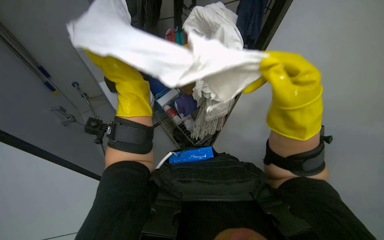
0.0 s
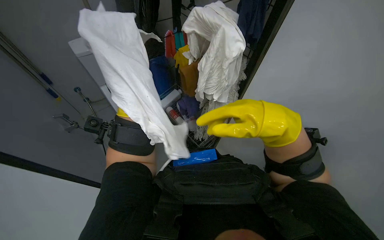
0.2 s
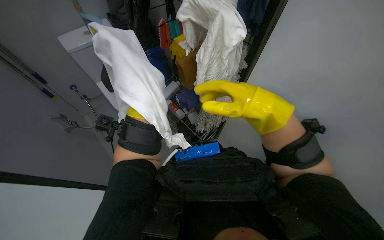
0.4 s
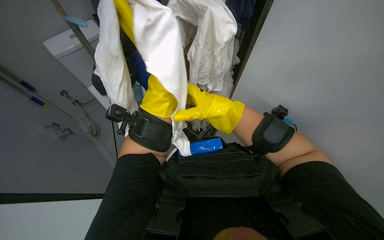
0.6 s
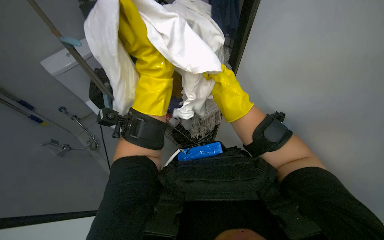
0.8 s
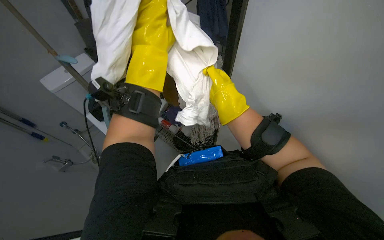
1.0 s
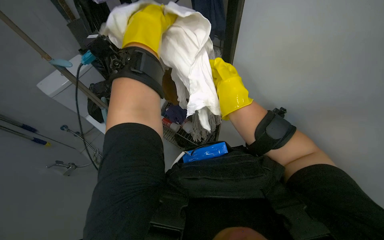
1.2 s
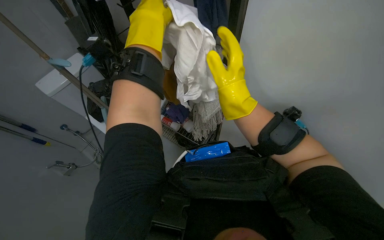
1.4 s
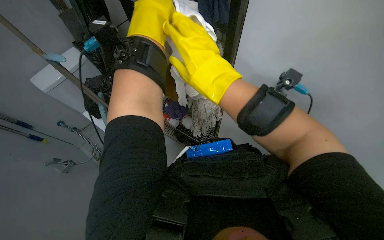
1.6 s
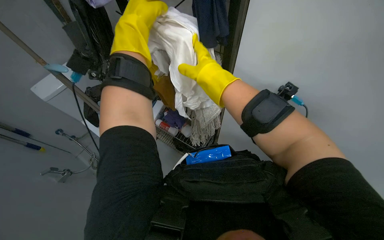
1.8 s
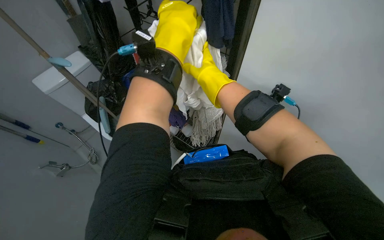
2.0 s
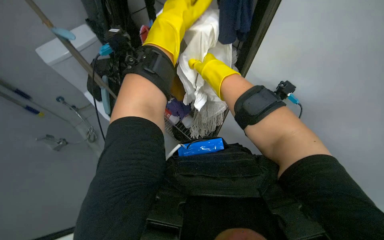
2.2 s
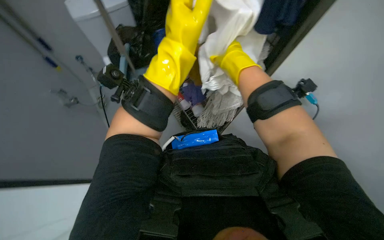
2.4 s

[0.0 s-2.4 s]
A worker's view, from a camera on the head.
Job: preparing cleaning supplies.
The whole recording: Sorting and organizing cleaning cloths. The worker wrings out a cloth and sorts other cleaning cloths from a shelf.
0.0 to 1.2 s: The right hand heads farther from the camera, covering some 10 cm.
1.2 to 2.4 s: The right hand is displaced up the picture by approximately 10 cm.

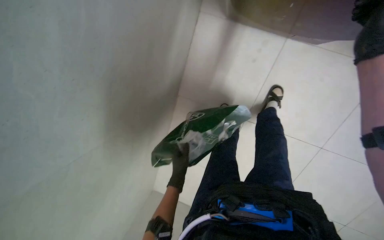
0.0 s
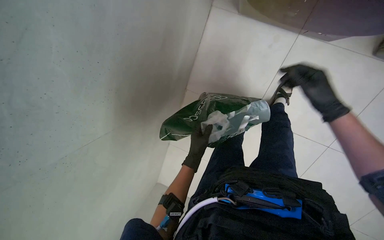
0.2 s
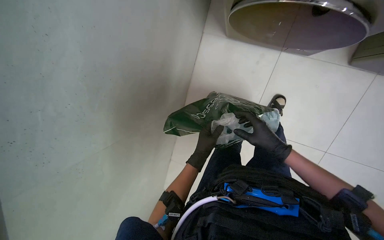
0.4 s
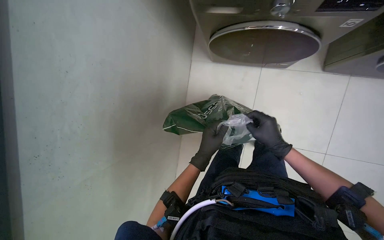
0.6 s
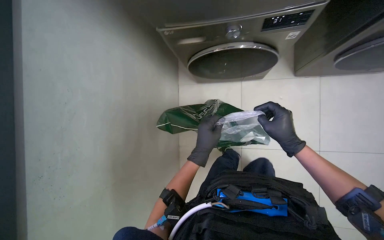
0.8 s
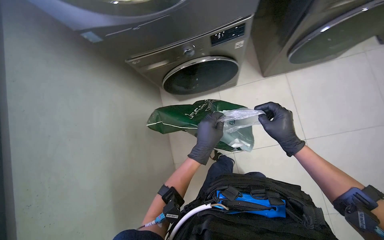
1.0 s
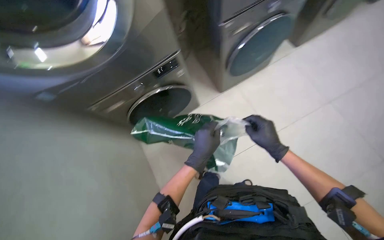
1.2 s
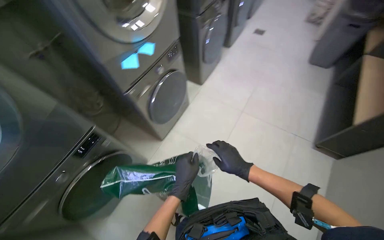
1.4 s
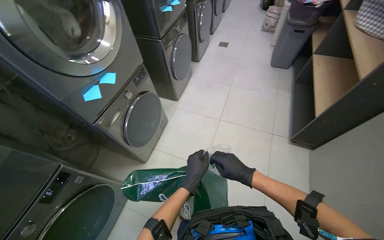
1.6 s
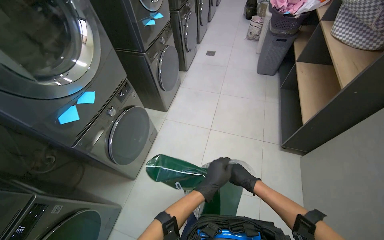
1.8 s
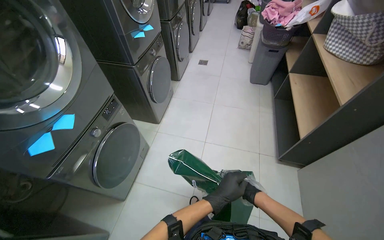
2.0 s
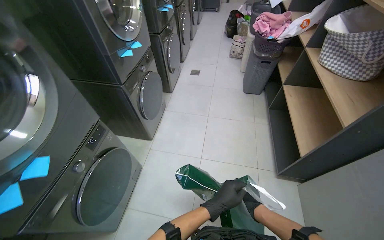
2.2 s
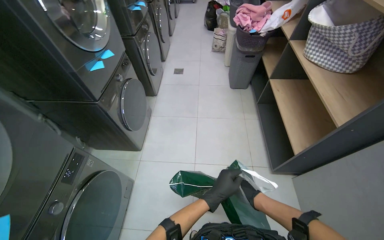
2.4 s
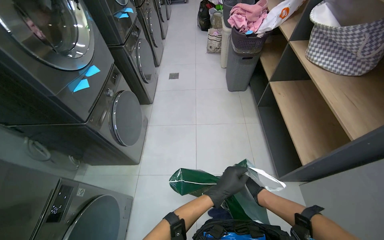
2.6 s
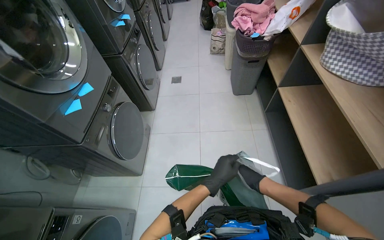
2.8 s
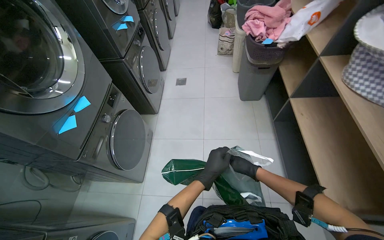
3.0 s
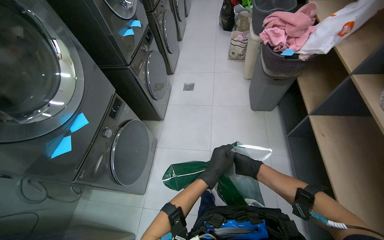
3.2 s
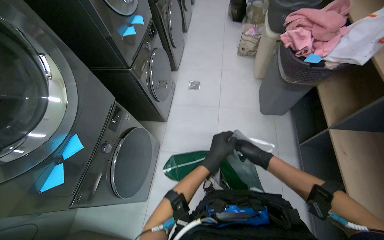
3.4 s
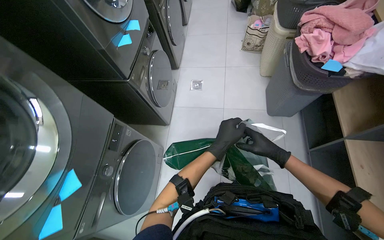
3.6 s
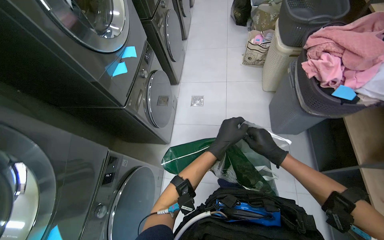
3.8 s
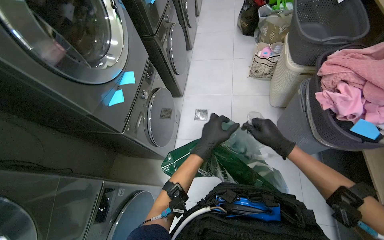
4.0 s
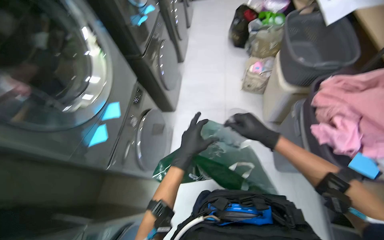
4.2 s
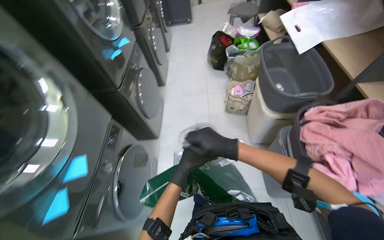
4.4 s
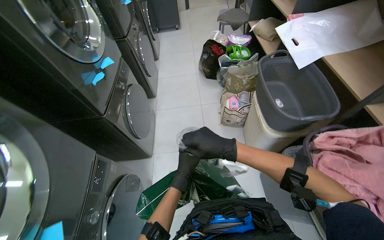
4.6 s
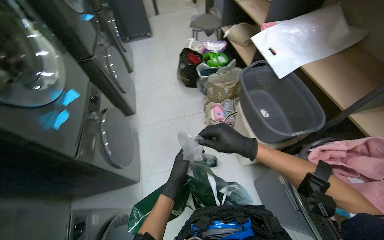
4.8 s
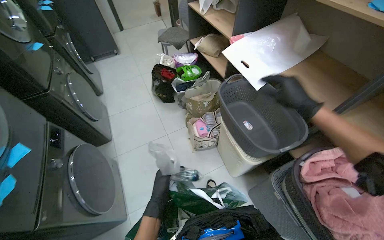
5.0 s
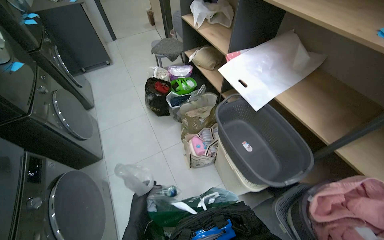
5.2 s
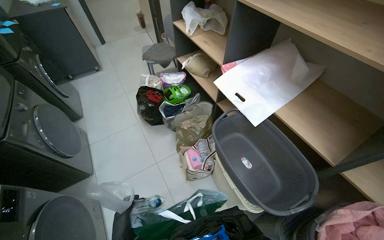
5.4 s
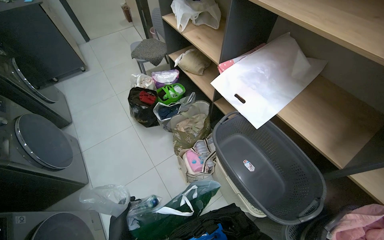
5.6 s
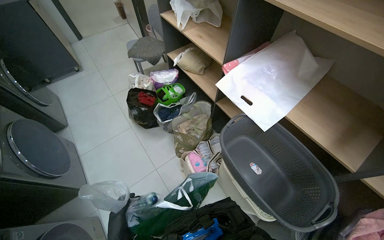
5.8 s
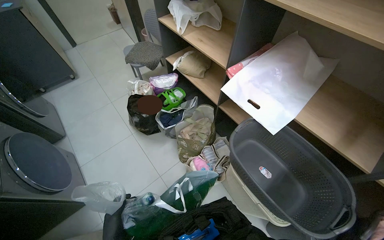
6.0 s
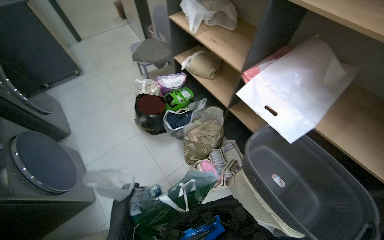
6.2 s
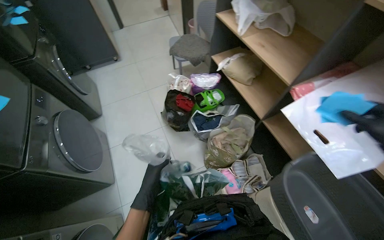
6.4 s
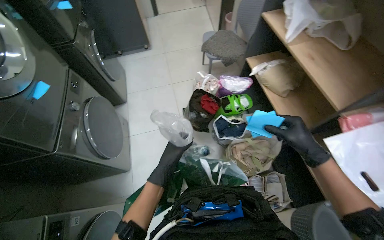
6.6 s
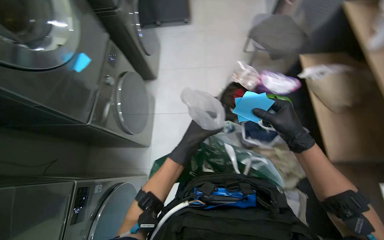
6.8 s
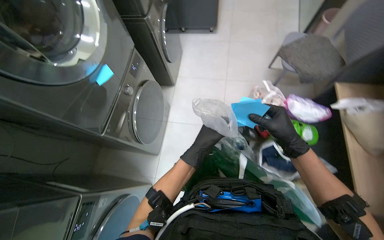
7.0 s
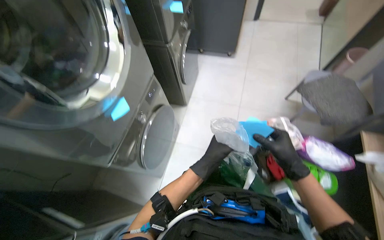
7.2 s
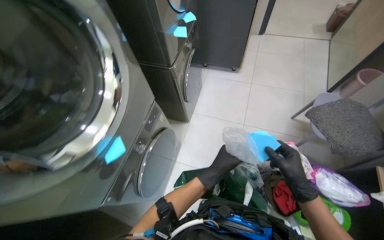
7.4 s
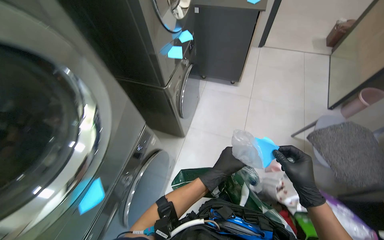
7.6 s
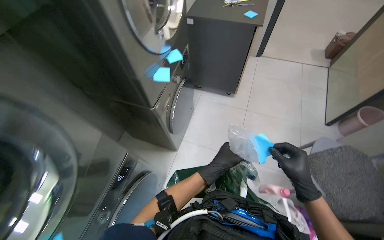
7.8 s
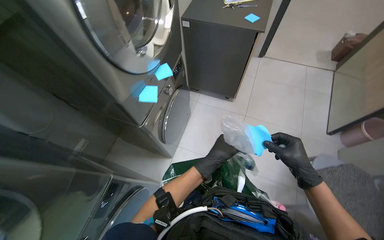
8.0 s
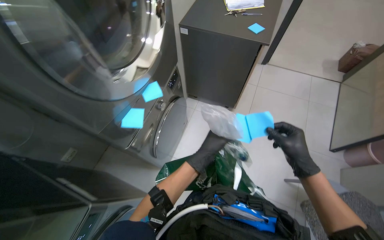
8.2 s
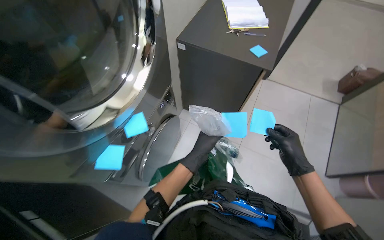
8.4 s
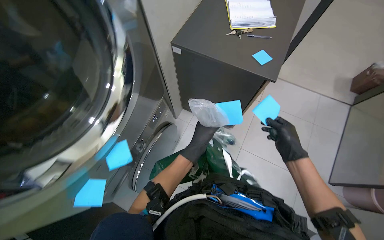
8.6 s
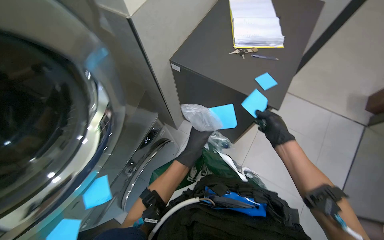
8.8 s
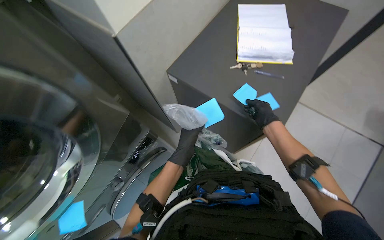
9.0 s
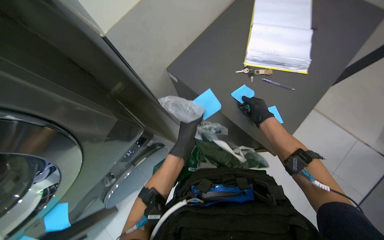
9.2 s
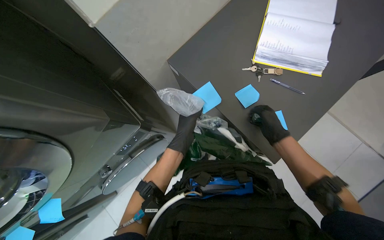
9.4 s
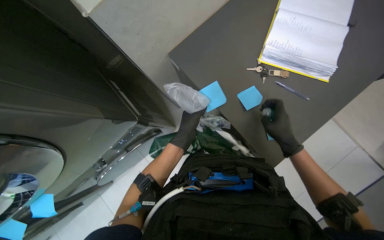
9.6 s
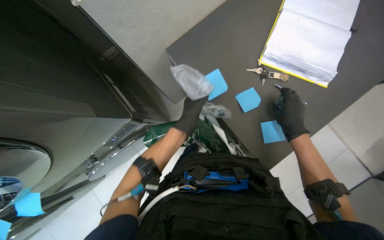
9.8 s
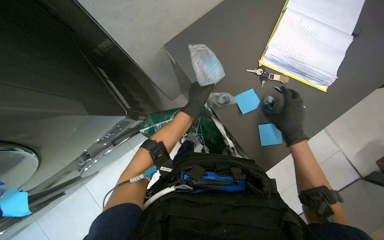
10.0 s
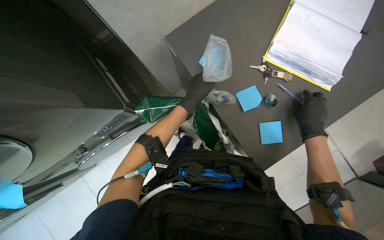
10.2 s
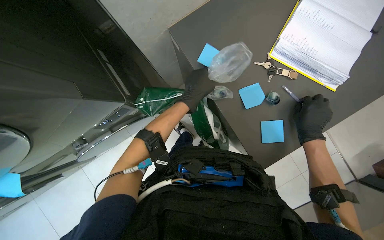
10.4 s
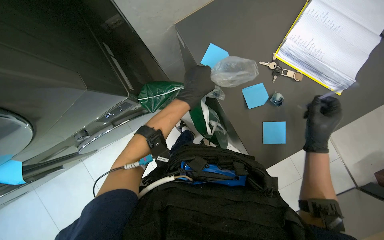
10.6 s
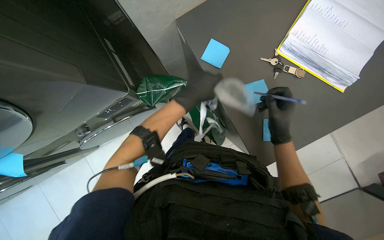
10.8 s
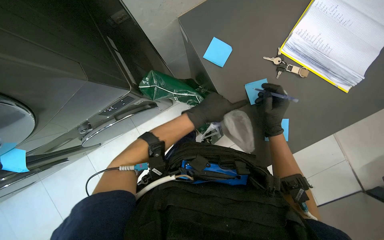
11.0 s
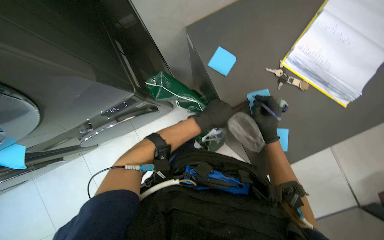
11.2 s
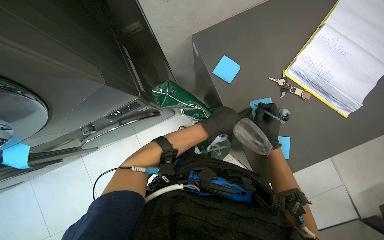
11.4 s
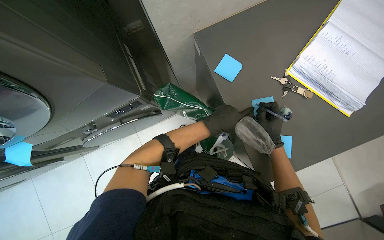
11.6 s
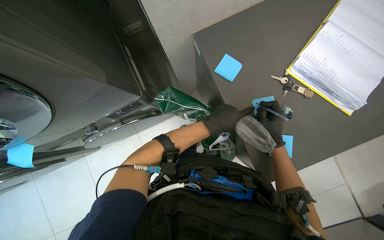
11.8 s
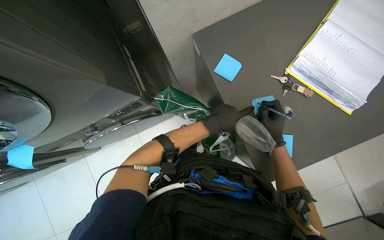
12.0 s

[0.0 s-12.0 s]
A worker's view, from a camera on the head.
Job: managing laundry.
The whole recording: Processing and labeling items from bag. The worker processes items from a bag and writes on sticky notes to label them.
0.0 to 1.6 s: The camera is carried approximately 70 cm. The head turns to the right by approximately 55 degrees. The view tips upward by approximately 45 degrees.
1.6 to 3.0 s: The head travels approximately 90 cm.
3.0 to 4.4 s: The camera is carried roughly 1 m.
4.4 to 6.0 s: The camera is carried roughly 1 m. The wearer's head swings roughly 40 degrees to the right.
6.0 to 7.6 s: The head travels about 1 m. The head turns to the left by roughly 60 degrees.
7.6 to 9.0 s: The wearer moves some 90 cm.
9.0 to 10.4 s: The left hand moves up the picture and nearer to the camera, roughly 15 cm. Meanwhile the right hand travels nearer to the camera by some 10 cm.
10.4 to 12.0 s: The right hand is displaced to the left by about 10 cm.

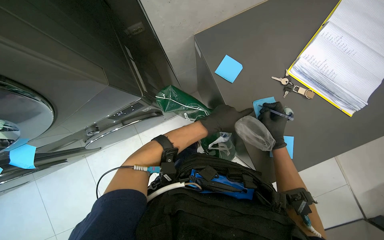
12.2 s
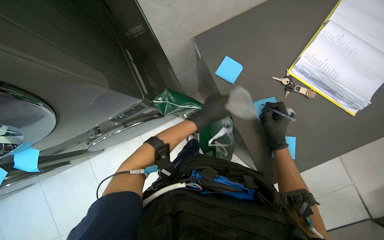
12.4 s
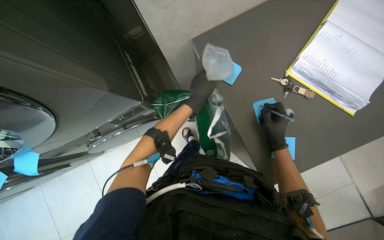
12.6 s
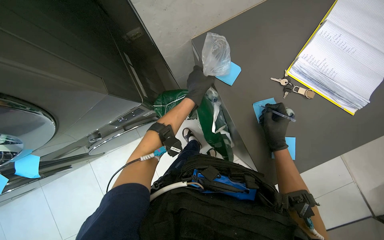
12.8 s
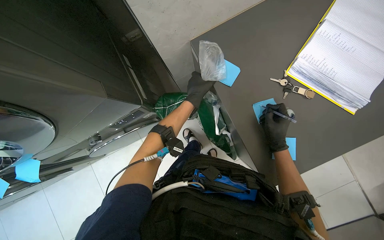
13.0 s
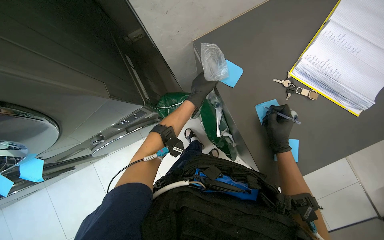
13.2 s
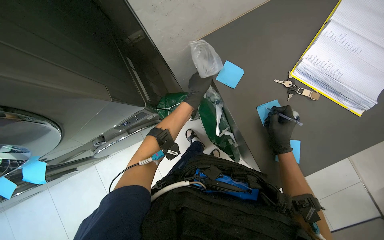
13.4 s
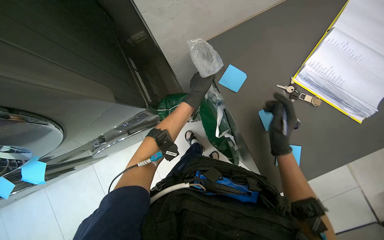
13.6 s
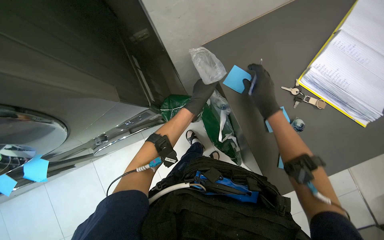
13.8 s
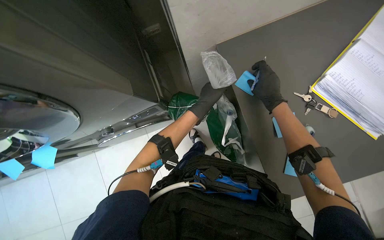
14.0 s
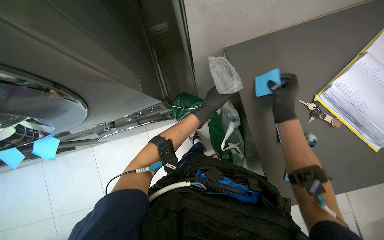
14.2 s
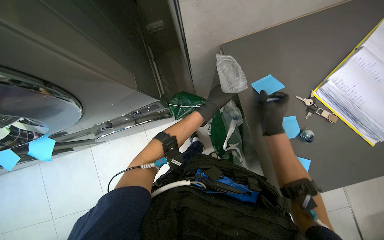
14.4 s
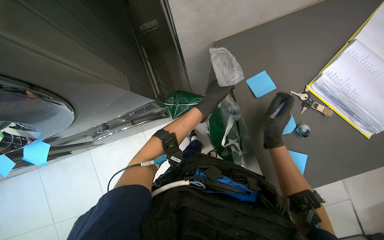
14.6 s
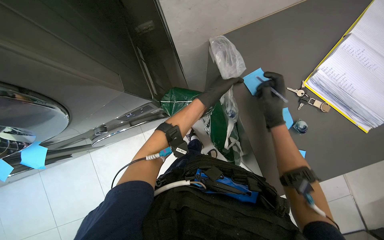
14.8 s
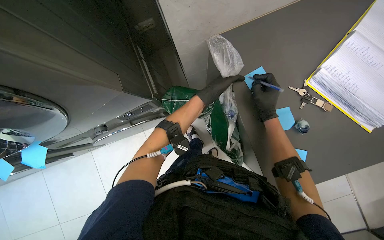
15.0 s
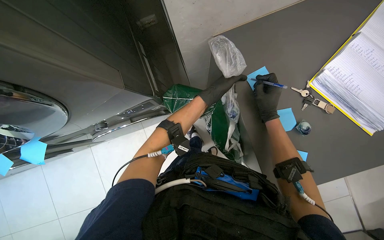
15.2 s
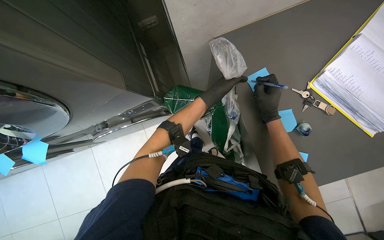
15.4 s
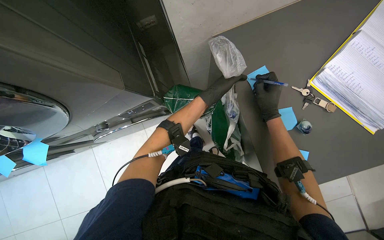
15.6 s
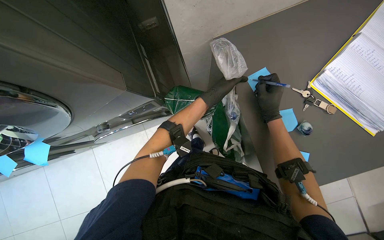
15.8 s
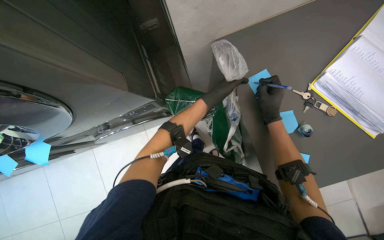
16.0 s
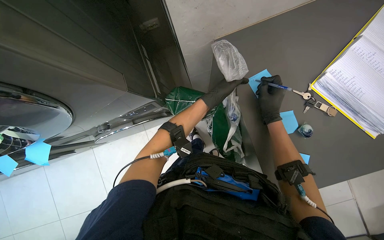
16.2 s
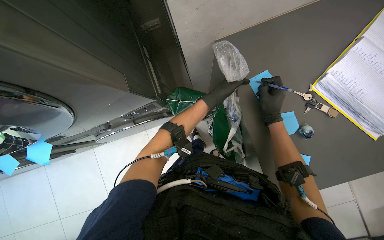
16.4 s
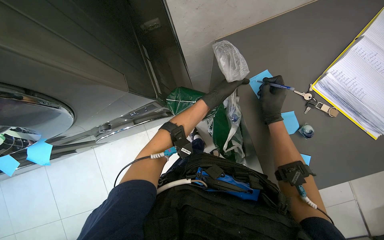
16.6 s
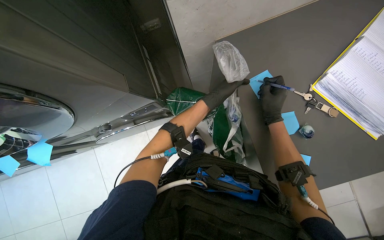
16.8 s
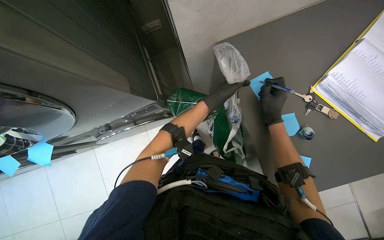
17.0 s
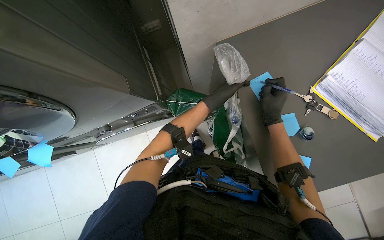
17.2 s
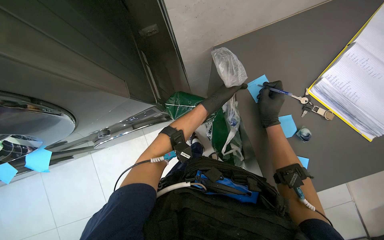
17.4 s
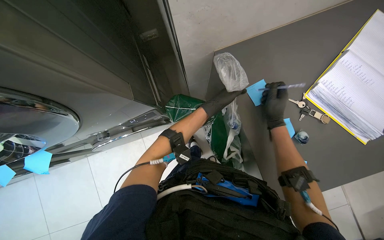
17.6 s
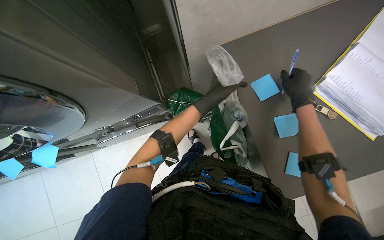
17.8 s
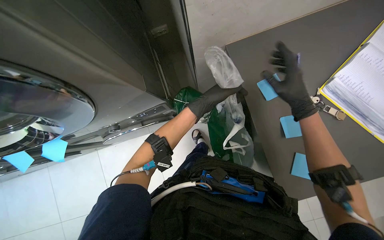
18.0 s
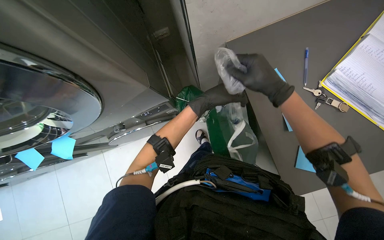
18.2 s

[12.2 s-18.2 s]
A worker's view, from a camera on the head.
Job: managing laundry.
The whole recording: Processing and labeling items from bag. The worker processes items from a bag and writes on sticky notes to label them.
12.2 to 13.8 s: The left hand shifts about 15 cm farther from the camera and up the picture. The right hand is displaced up the picture and to the left by some 15 cm.
13.8 to 15.2 s: The right hand travels down the picture and back again, about 5 cm each way.
15.2 to 16.6 s: The hands stay close to where they were, moving slightly.
16.6 to 18.2 s: The right hand is displaced nearer to the camera and to the left by approximately 15 cm, while the left hand reaches roughly 15 cm farther from the camera, then returns.
